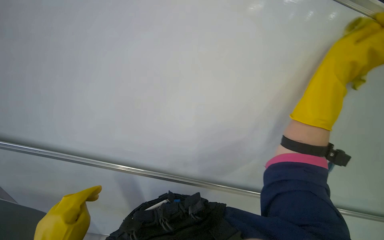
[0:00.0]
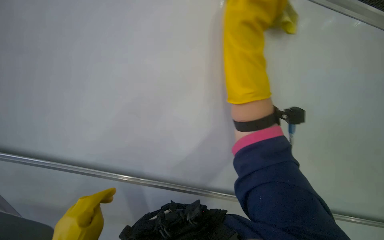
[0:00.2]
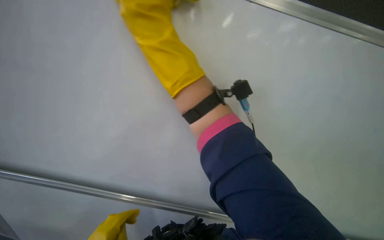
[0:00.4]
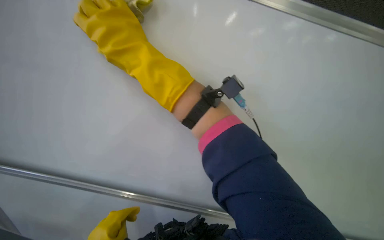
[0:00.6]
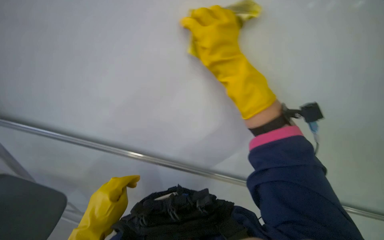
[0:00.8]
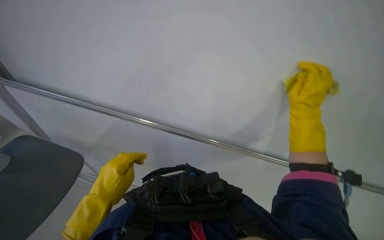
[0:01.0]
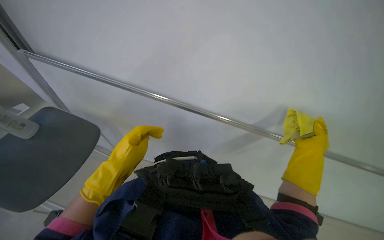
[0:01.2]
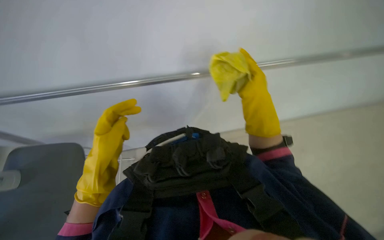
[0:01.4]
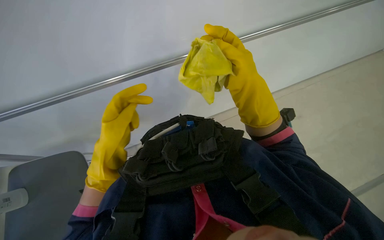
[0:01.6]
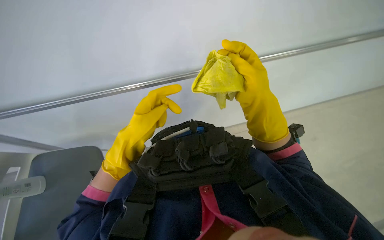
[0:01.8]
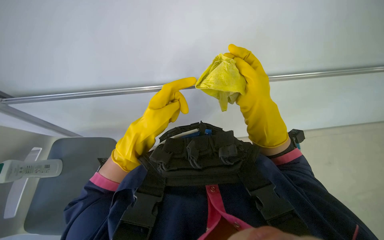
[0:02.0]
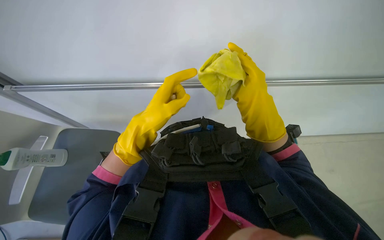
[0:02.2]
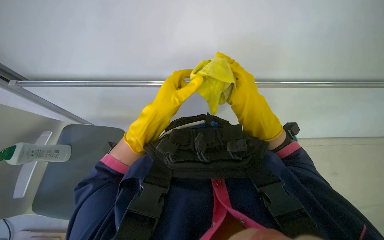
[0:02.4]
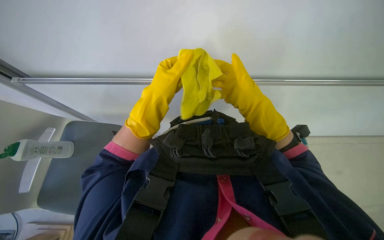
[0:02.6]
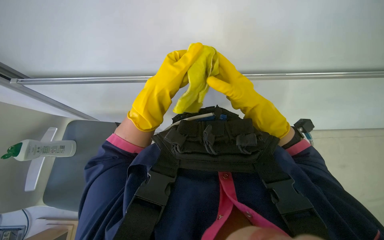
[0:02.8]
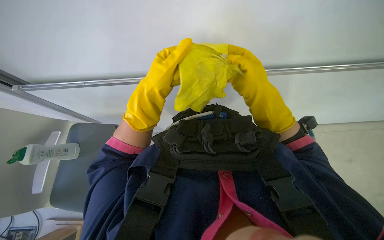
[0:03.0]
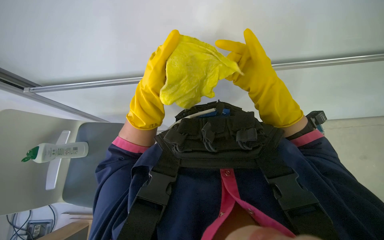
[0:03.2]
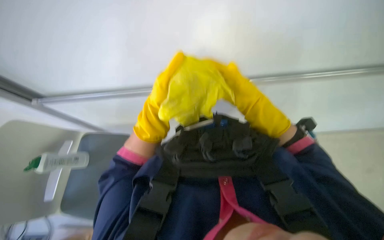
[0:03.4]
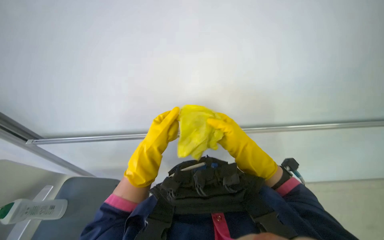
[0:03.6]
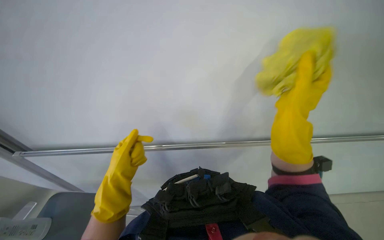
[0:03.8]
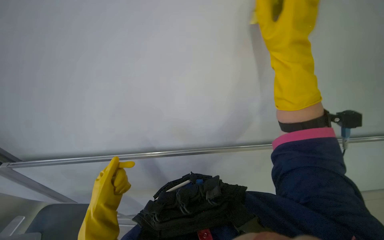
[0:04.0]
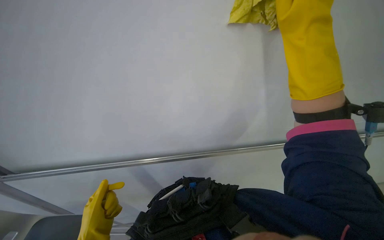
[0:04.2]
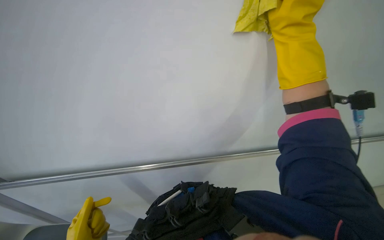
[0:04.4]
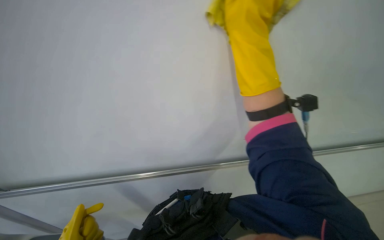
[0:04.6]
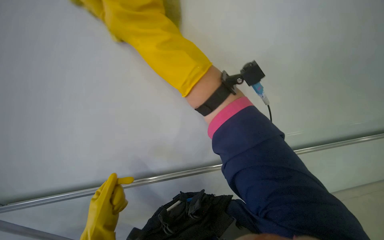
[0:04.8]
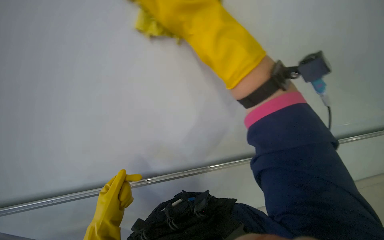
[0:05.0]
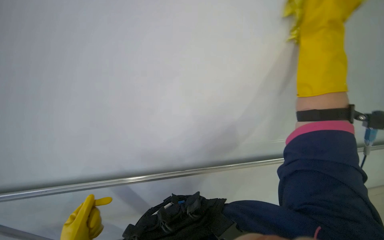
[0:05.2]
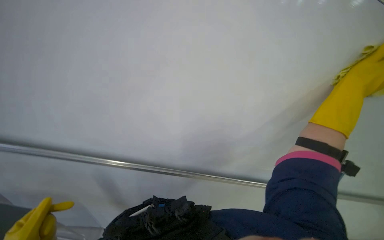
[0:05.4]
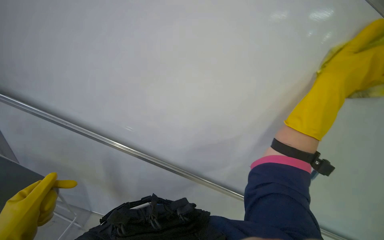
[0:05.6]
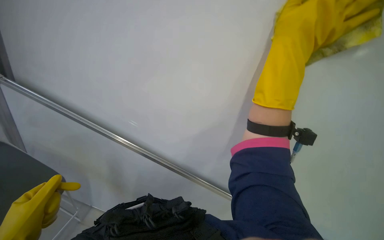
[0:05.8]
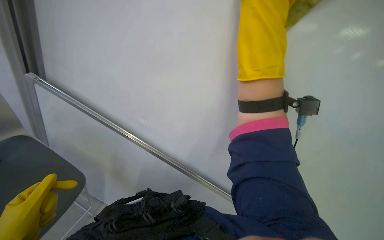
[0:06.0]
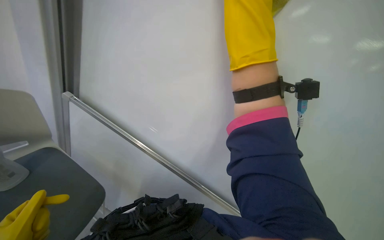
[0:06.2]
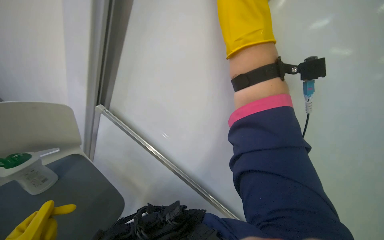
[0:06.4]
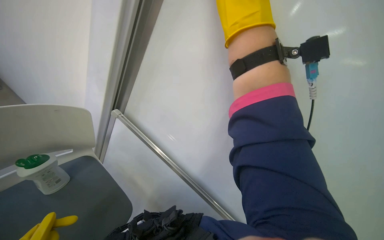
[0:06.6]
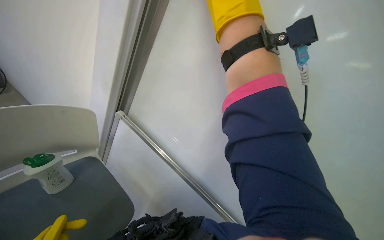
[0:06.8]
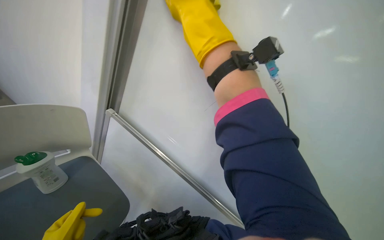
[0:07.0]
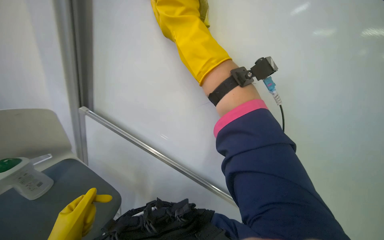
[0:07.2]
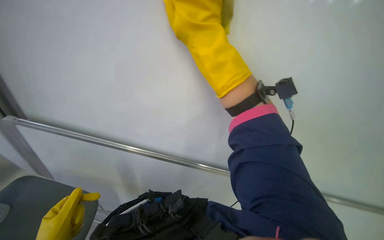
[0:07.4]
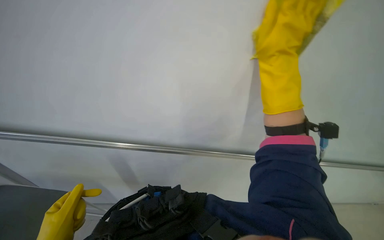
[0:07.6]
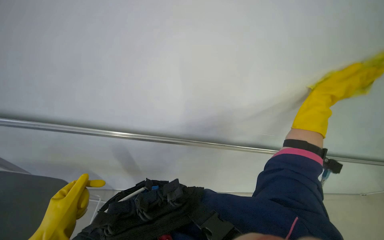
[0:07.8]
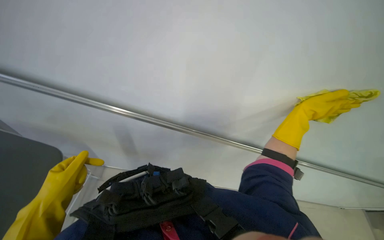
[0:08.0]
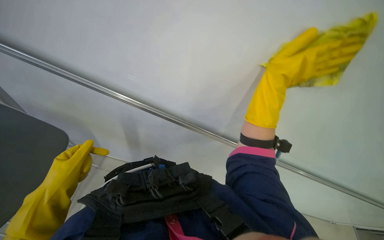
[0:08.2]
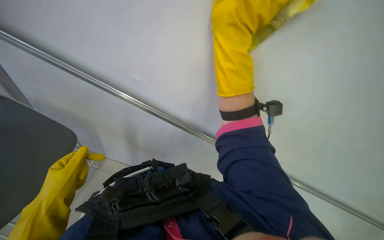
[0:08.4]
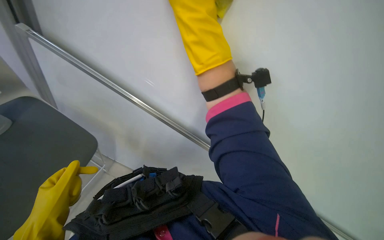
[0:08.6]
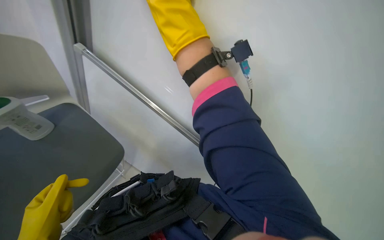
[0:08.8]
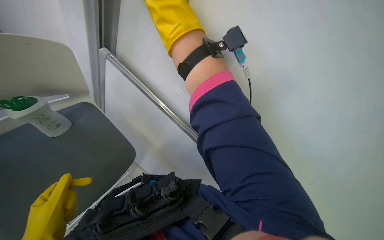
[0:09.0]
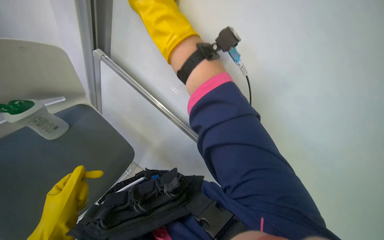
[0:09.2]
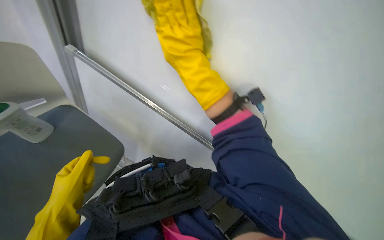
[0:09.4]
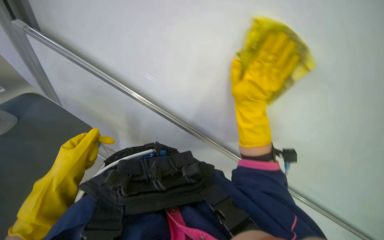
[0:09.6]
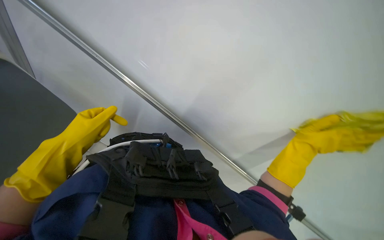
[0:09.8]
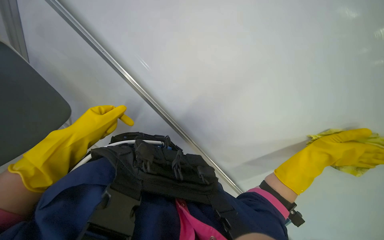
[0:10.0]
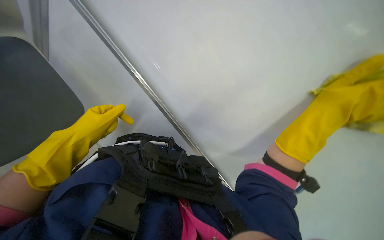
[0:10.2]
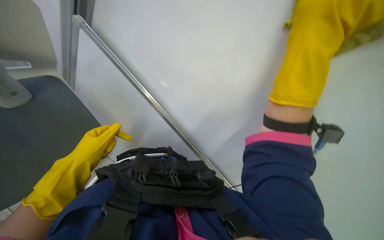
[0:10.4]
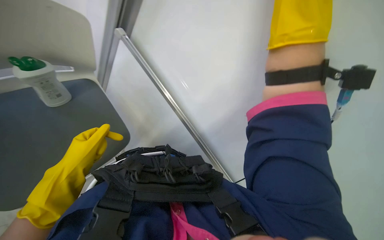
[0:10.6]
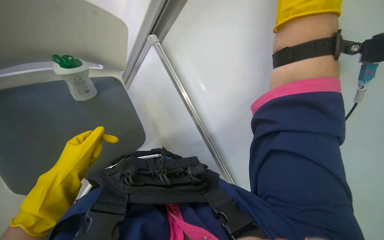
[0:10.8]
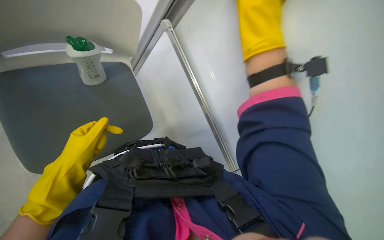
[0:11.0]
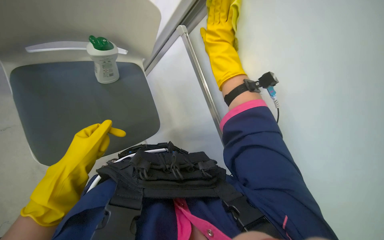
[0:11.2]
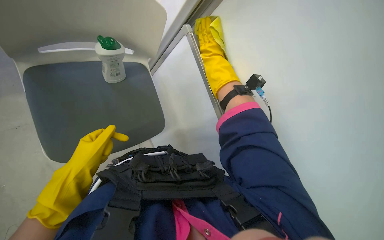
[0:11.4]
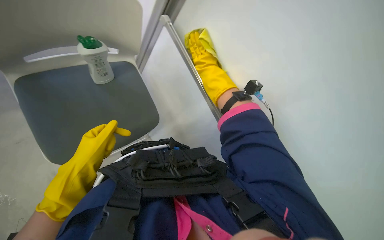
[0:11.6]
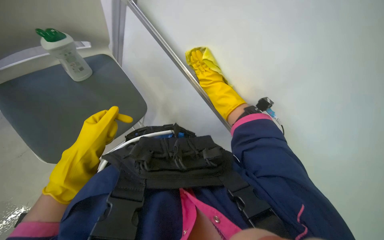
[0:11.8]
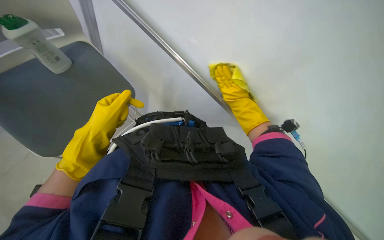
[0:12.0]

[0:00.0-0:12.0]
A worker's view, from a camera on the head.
Job: wiping surfaces.
The whole recording: Cleaning white cabinet/wall. The worker wipes the white cabinet and its metal rail with a yellow cloth.
0:01.6 to 0:03.0: The left hand moves up the picture, some 10 cm.
0:03.0 to 0:04.4: The view tips upward by about 35 degrees.
0:04.4 to 0:06.0: The camera sweeps to the left, by approximately 15 degrees.
0:07.6 to 0:09.0: The right hand heads farther from the camera, up the picture and to the left, covering roughly 40 cm.
0:09.0 to 0:10.4: The right hand moves down the picture and nearer to the camera, approximately 40 cm.
0:10.4 to 0:12.0: The right hand shifts about 40 cm farther from the camera.

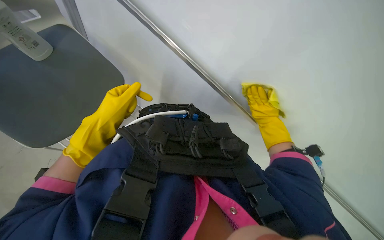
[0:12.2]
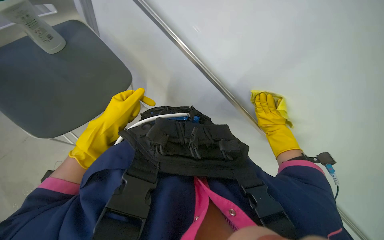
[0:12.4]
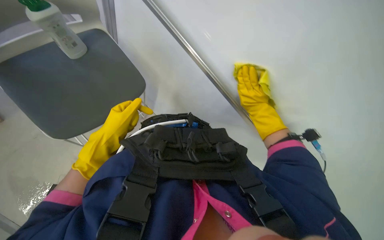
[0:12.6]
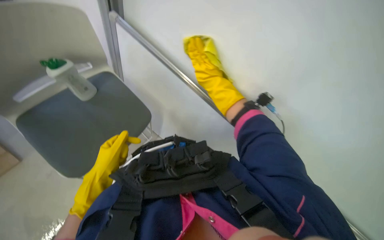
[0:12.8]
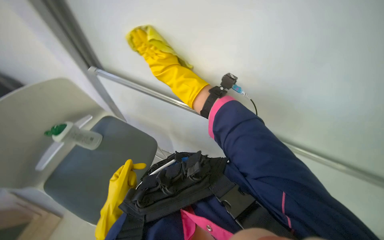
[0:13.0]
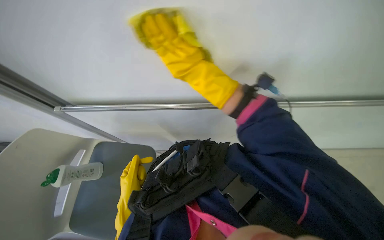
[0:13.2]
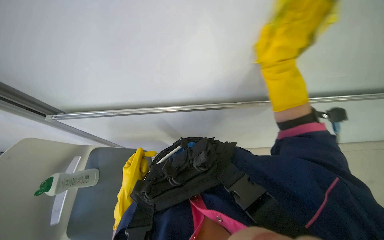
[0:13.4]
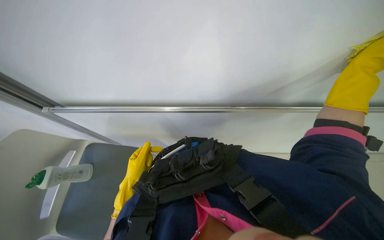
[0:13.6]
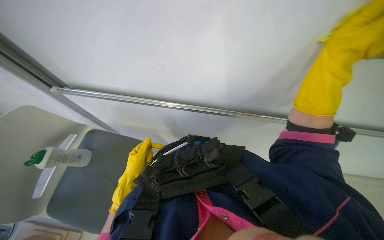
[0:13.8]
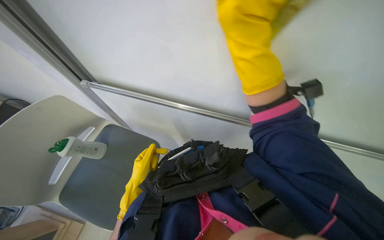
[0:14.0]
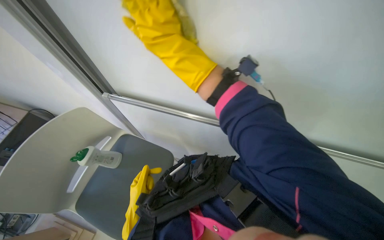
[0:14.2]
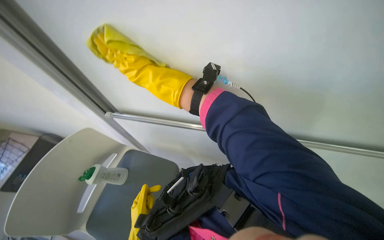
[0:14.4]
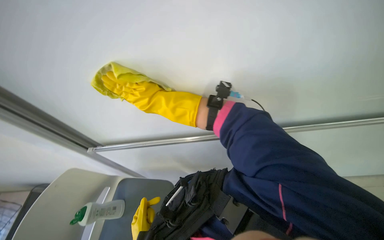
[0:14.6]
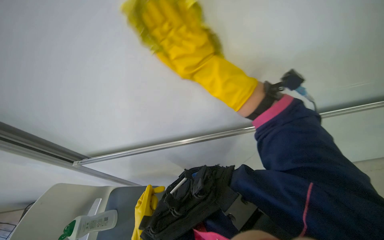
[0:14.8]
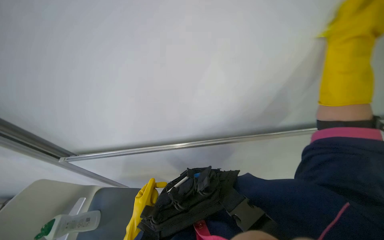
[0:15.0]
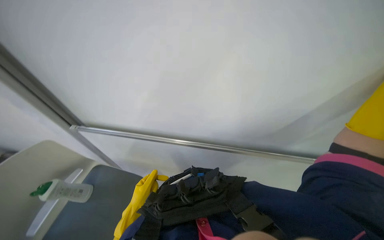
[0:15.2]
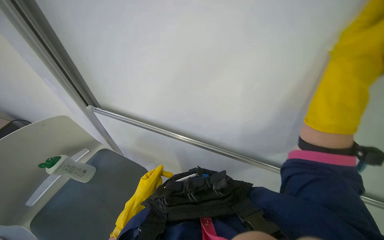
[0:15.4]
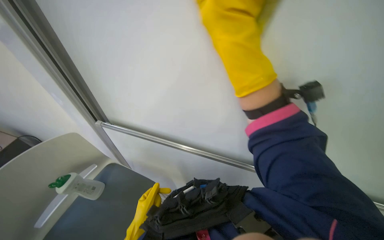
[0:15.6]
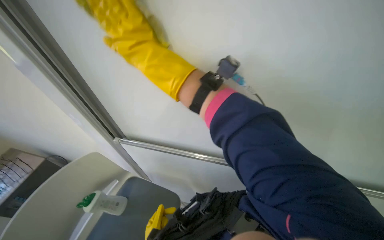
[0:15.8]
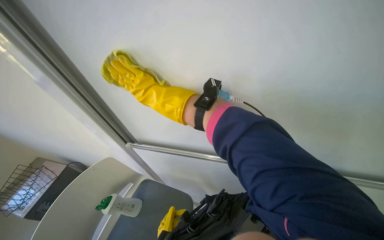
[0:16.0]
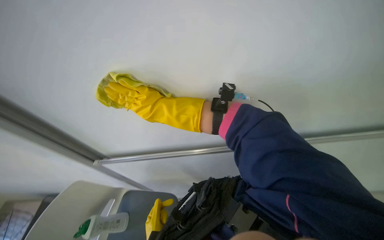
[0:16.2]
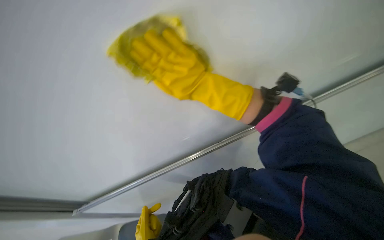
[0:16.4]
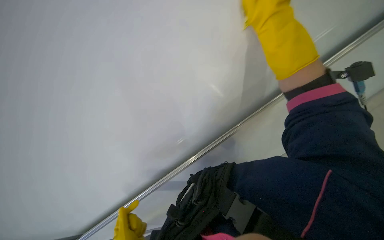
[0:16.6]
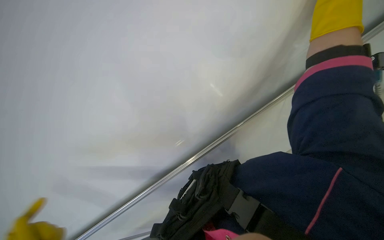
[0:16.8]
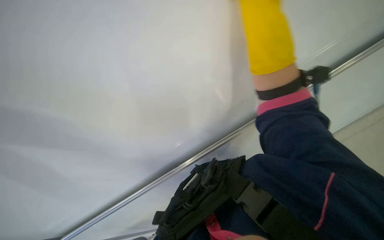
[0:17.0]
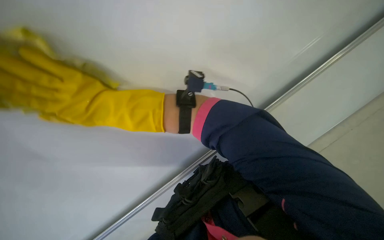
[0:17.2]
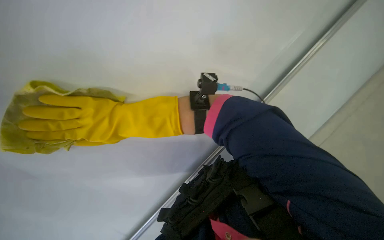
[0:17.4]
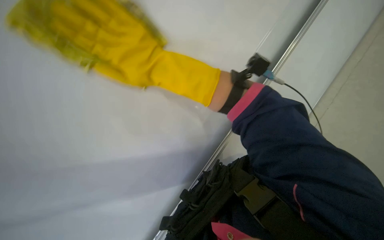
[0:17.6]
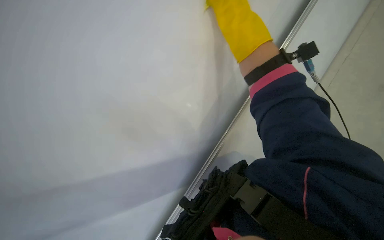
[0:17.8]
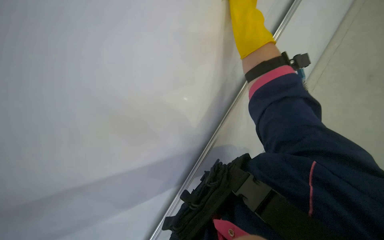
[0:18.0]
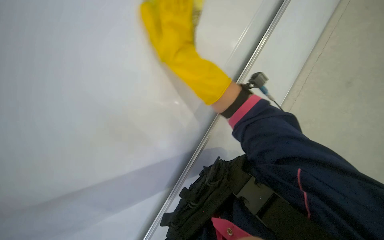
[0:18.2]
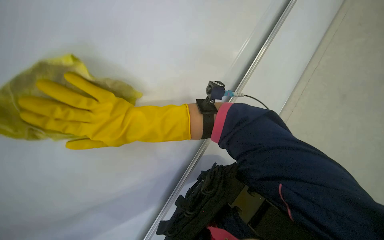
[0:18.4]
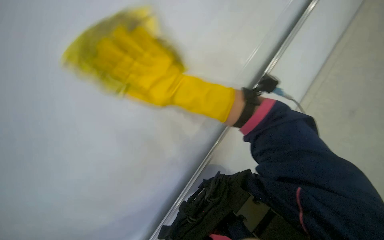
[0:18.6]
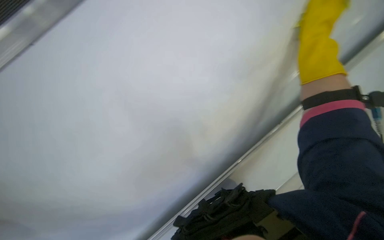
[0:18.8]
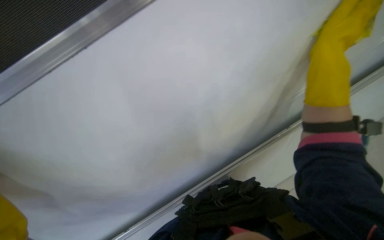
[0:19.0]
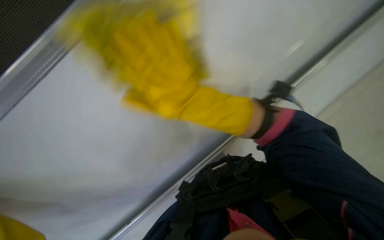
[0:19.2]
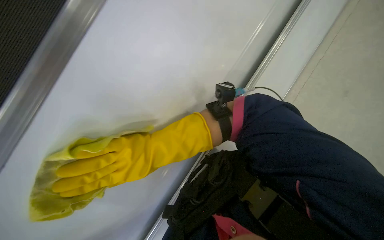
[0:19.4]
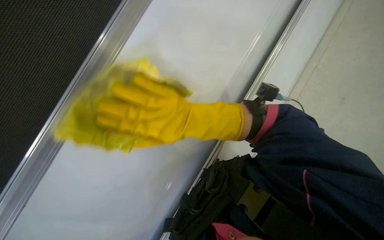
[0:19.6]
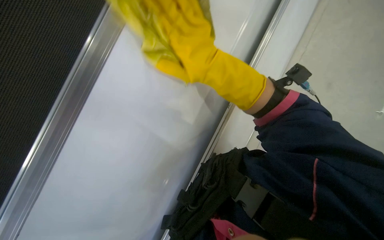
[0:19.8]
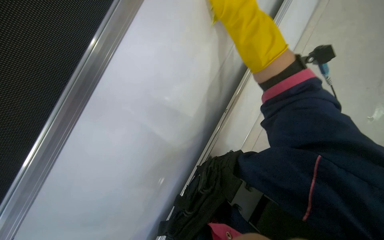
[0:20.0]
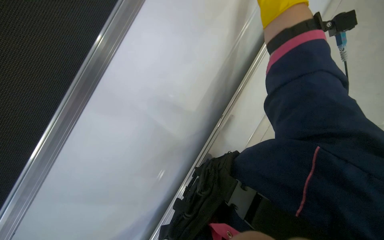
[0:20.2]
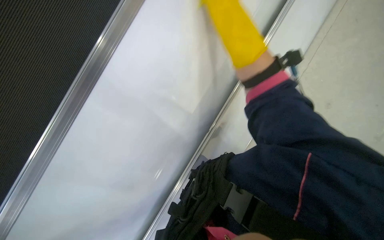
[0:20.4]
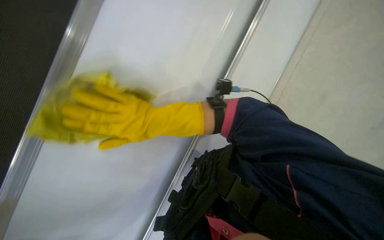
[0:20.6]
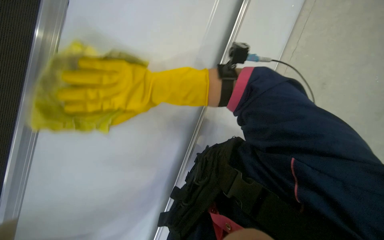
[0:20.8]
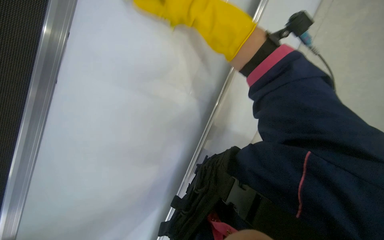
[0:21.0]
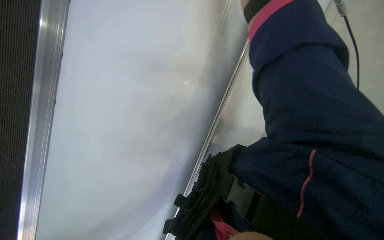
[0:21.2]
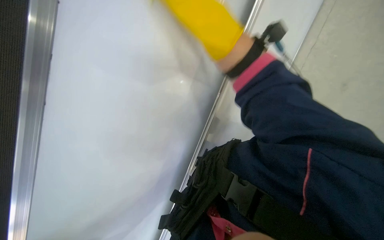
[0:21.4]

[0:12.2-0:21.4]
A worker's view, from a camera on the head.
Job: wiping surfaces.
The whole recording: Cleaning white cabinet/wall. The worker wipes the white cabinet and its metal rail with a yellow cloth.
0:12.2 to 0:13.8: The left hand is displaced farther from the camera by approximately 10 cm.
0:13.8 to 0:15.2: The camera is aimed roughly 20 degrees further to the left.
0:15.2 to 0:16.8: The view tilts roughly 15 degrees upward.
